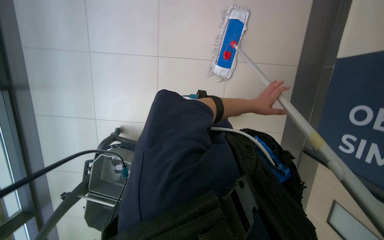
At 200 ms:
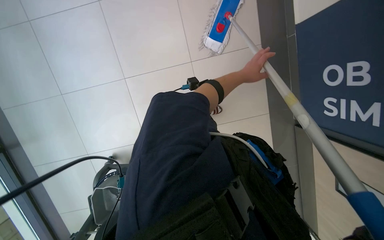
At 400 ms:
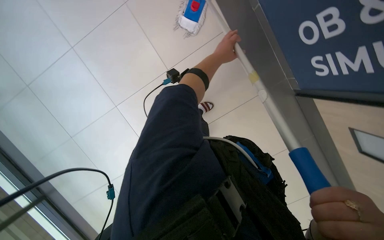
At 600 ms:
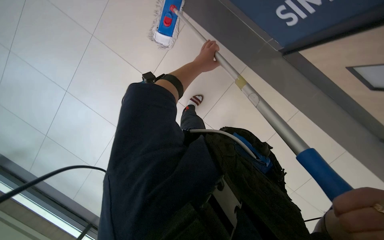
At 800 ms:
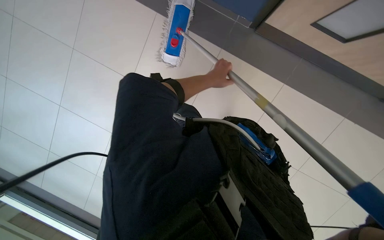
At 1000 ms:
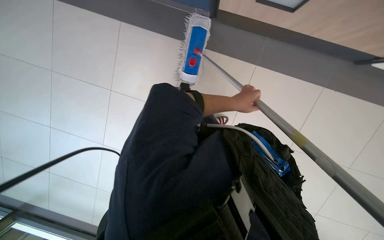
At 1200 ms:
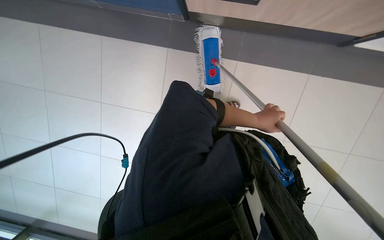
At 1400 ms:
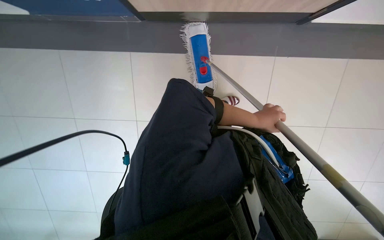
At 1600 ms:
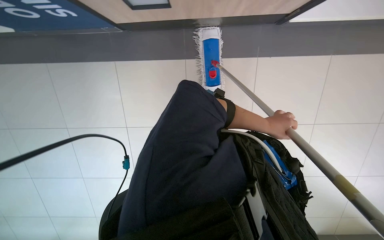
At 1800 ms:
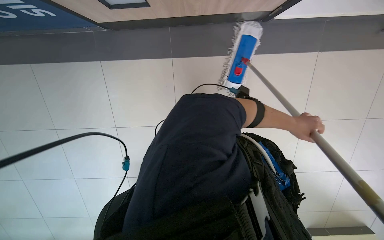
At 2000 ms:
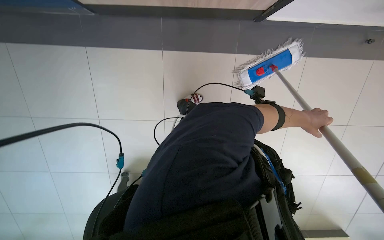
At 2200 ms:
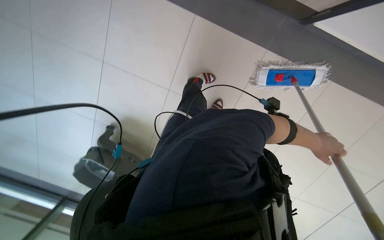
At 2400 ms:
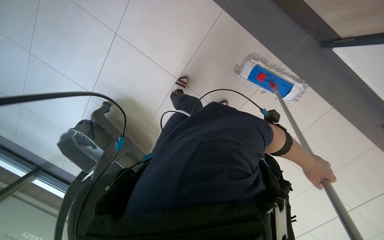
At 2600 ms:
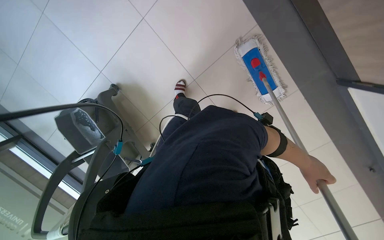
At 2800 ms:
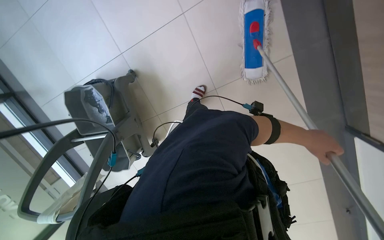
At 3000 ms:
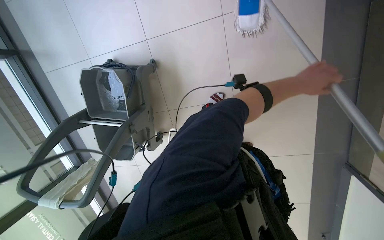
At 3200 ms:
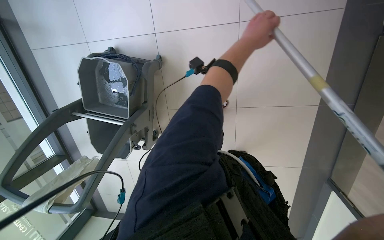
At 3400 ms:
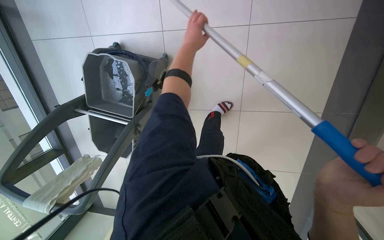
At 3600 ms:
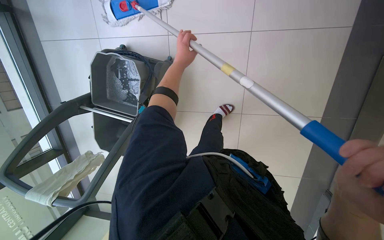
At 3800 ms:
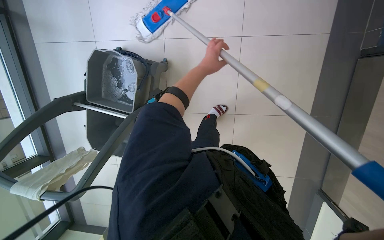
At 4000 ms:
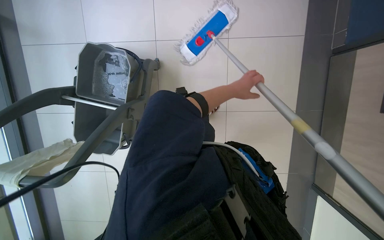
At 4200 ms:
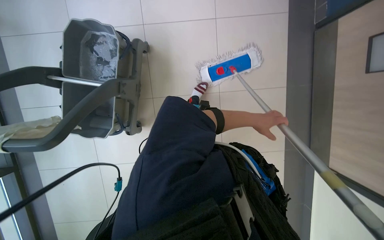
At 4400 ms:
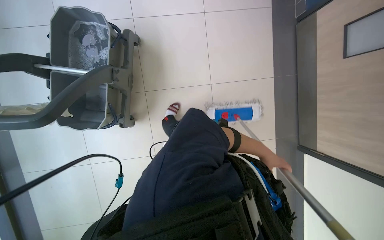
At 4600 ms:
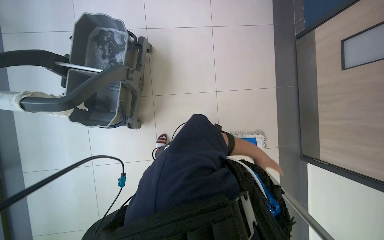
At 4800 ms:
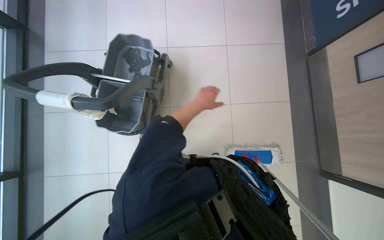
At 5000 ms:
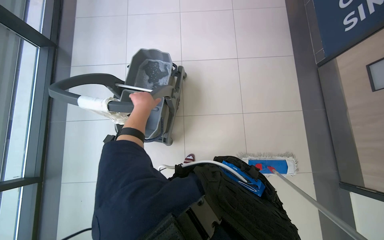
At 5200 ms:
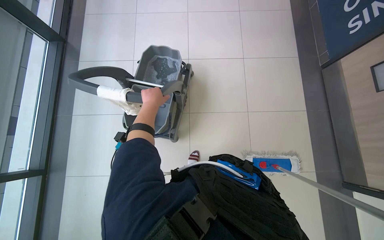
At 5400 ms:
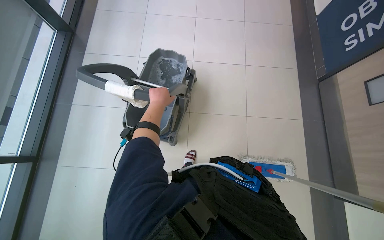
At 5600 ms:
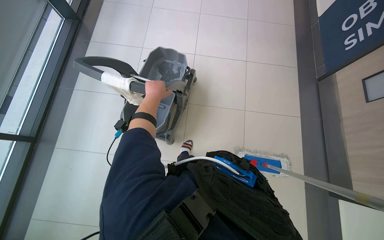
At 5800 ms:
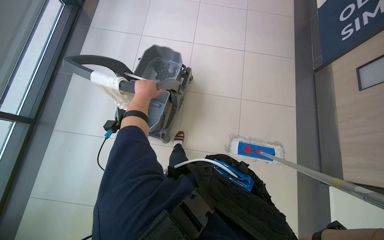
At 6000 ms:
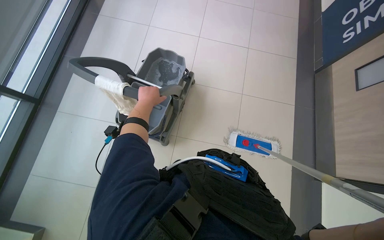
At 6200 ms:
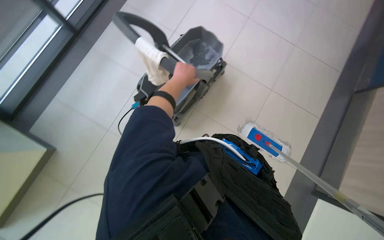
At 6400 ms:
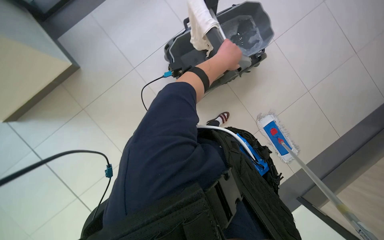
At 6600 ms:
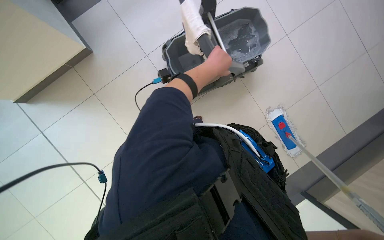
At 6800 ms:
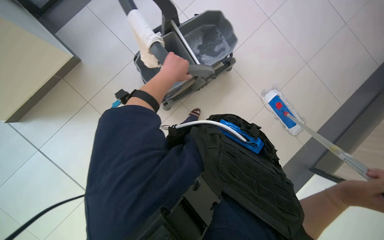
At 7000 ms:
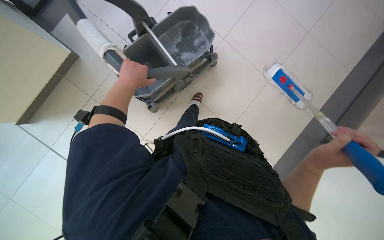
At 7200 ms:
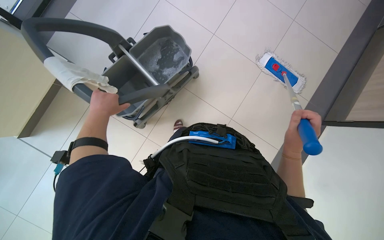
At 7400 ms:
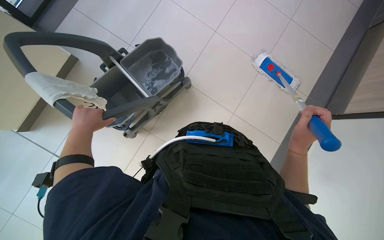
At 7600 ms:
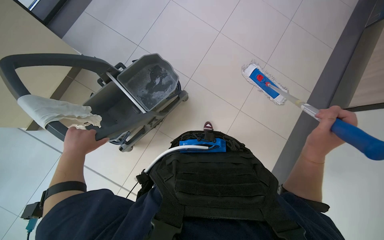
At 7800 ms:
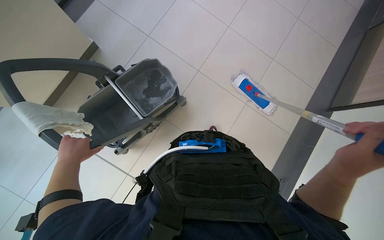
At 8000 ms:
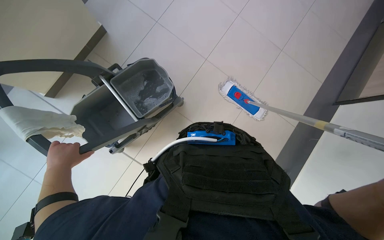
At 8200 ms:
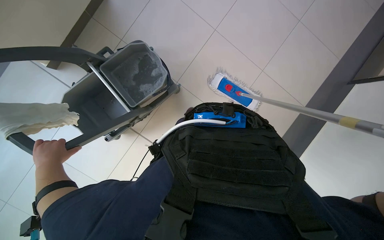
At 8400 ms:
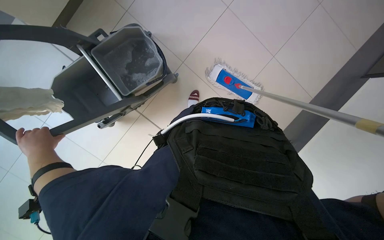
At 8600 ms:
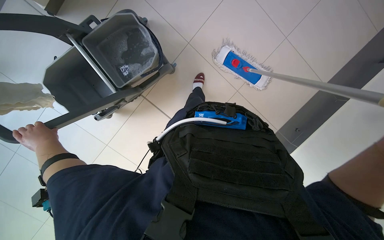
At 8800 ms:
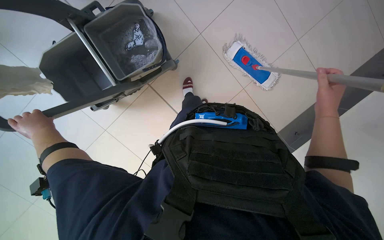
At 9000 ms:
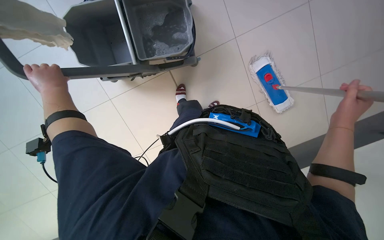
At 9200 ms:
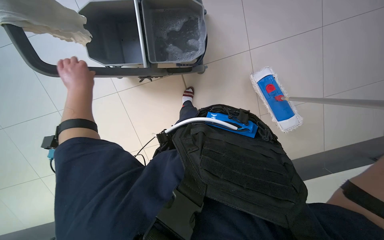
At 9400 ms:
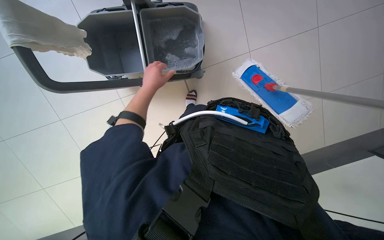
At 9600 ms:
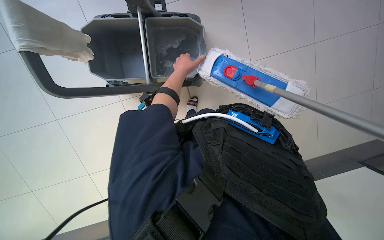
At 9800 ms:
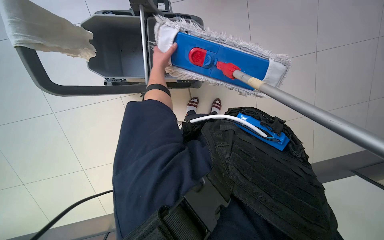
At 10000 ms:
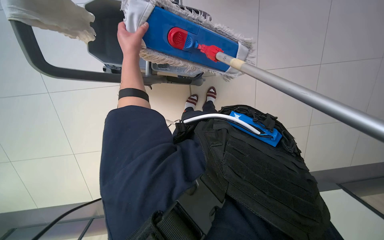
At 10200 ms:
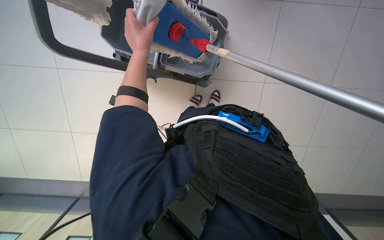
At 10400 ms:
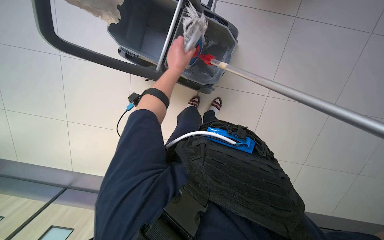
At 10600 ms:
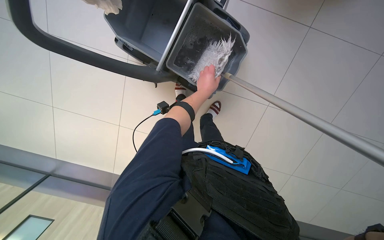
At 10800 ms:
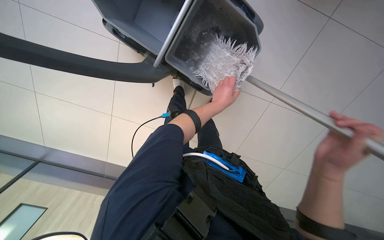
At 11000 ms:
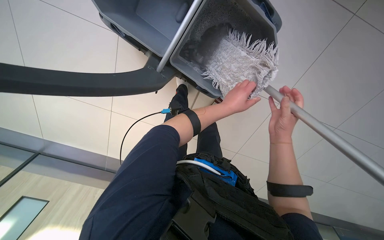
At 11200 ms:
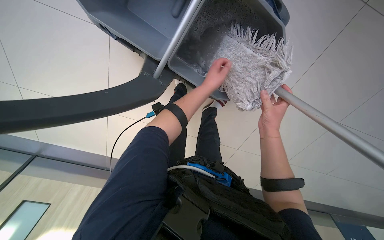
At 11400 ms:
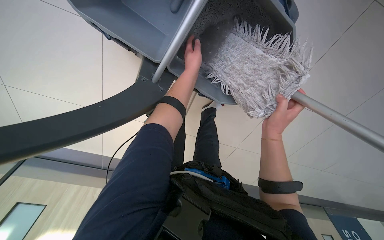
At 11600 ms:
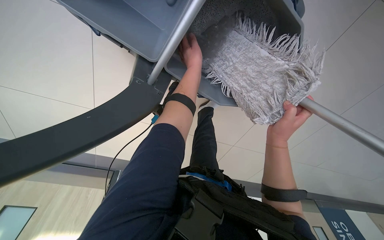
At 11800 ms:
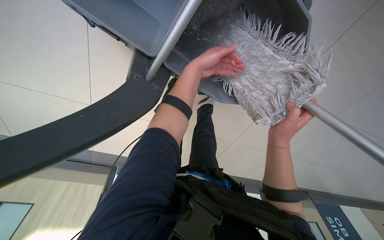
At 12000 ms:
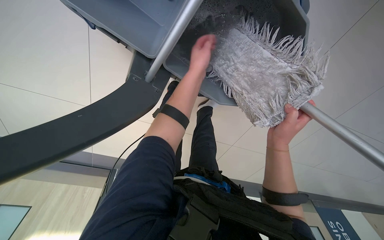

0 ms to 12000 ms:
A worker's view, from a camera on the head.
Job: mopping floor.
The whole recording: Mopping tiled floor. The worker mops the tiled floor, occasionally moving the mop bucket and cleaning the mop head.
0 ms to 1600 ms: The left hand is displaced nearer to the camera by roughly 35 cm.
1600 ms to 3000 ms: Everything in view rotates some 35 degrees clockwise.
3000 ms to 4400 ms: The left hand heads farther from the camera and down the picture, covering roughly 35 cm, and travels to the left and back again, some 50 cm each way.
9000 ms to 10400 ms: The left hand goes left and right, approximately 40 cm each way, reversing 2 times.

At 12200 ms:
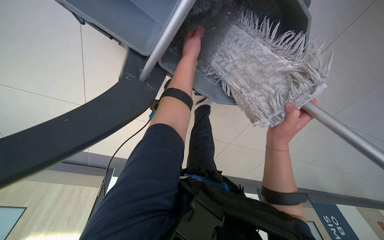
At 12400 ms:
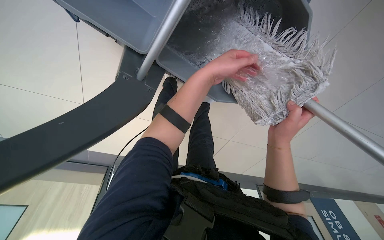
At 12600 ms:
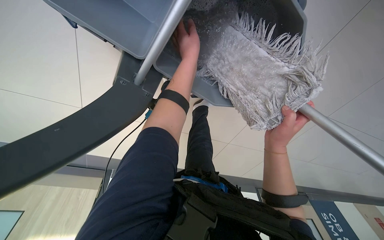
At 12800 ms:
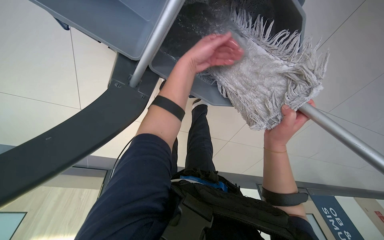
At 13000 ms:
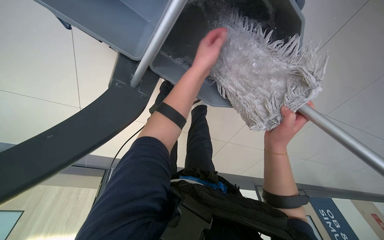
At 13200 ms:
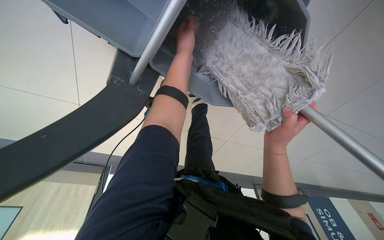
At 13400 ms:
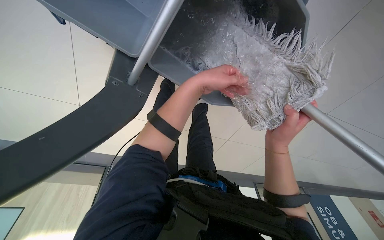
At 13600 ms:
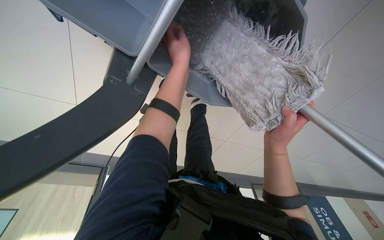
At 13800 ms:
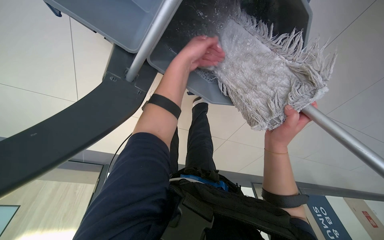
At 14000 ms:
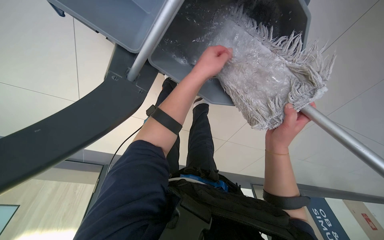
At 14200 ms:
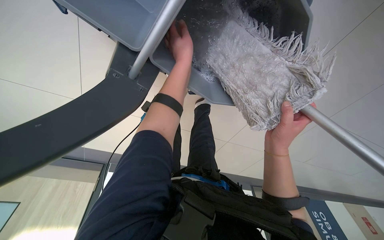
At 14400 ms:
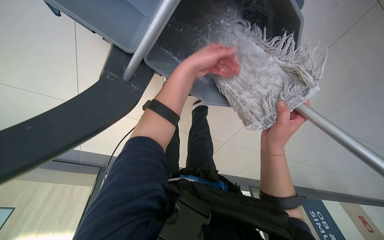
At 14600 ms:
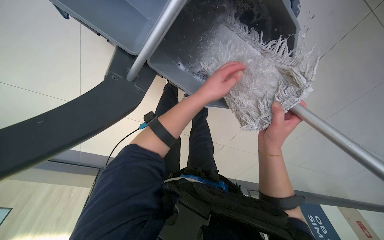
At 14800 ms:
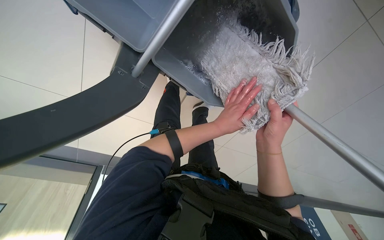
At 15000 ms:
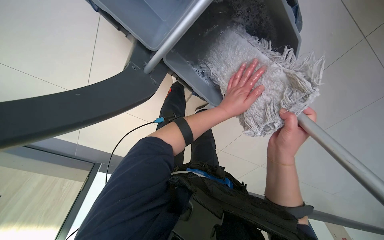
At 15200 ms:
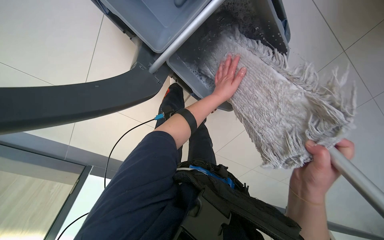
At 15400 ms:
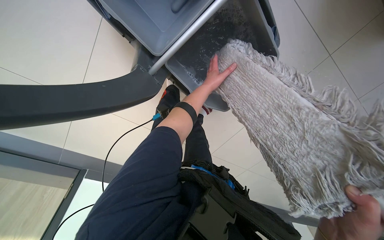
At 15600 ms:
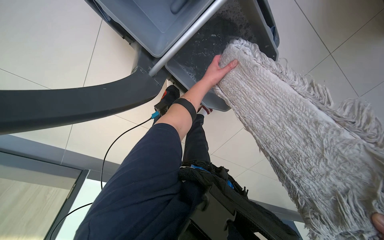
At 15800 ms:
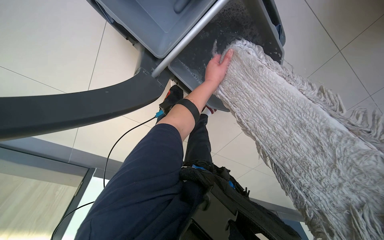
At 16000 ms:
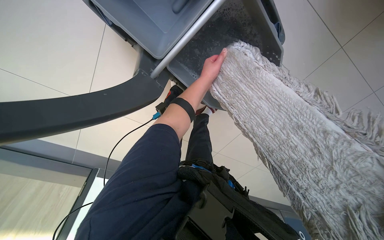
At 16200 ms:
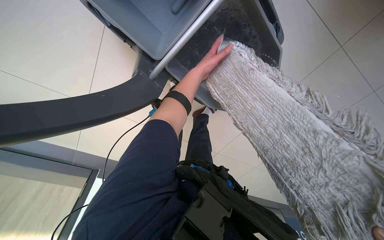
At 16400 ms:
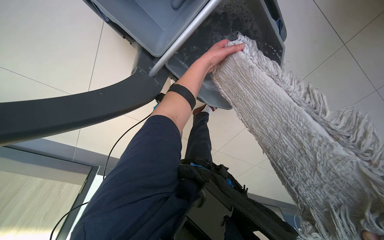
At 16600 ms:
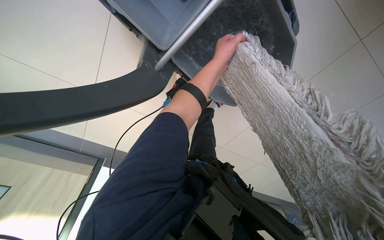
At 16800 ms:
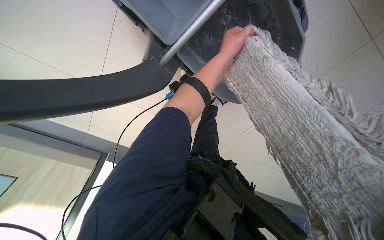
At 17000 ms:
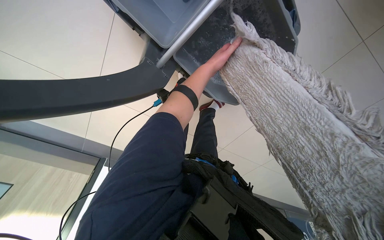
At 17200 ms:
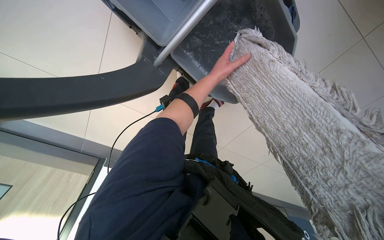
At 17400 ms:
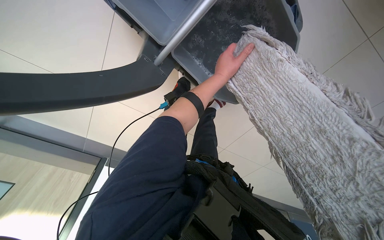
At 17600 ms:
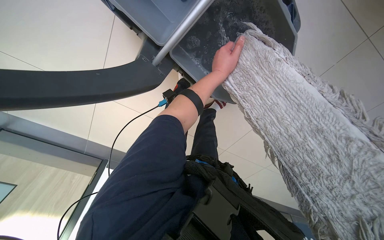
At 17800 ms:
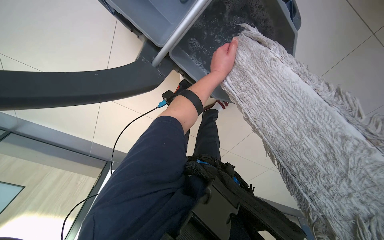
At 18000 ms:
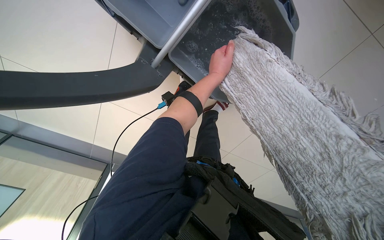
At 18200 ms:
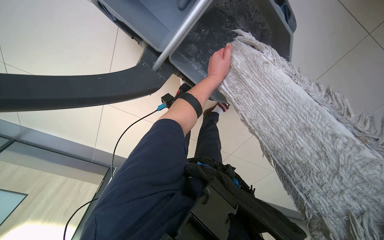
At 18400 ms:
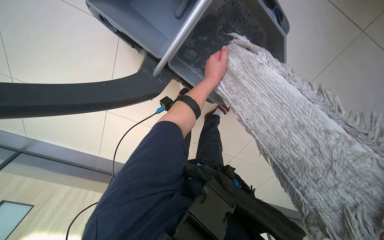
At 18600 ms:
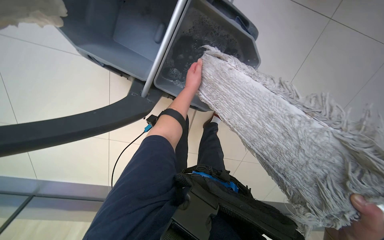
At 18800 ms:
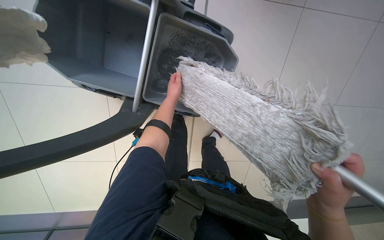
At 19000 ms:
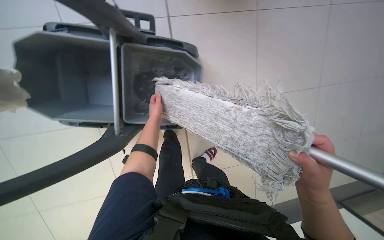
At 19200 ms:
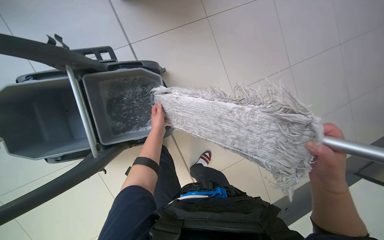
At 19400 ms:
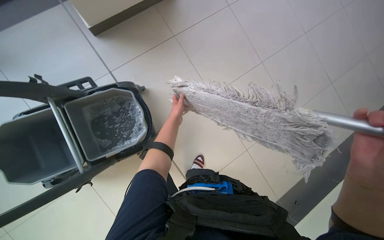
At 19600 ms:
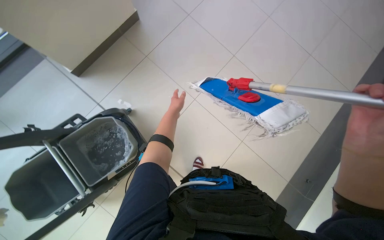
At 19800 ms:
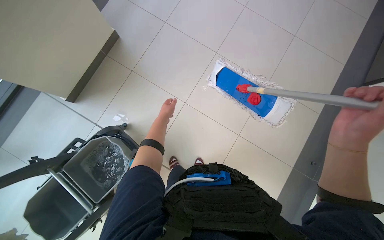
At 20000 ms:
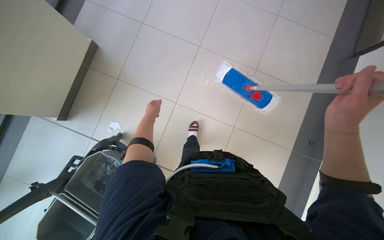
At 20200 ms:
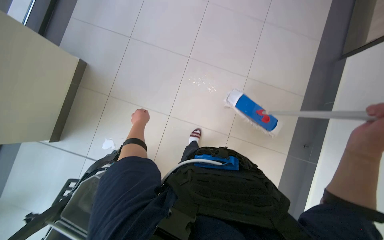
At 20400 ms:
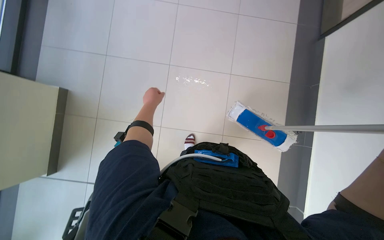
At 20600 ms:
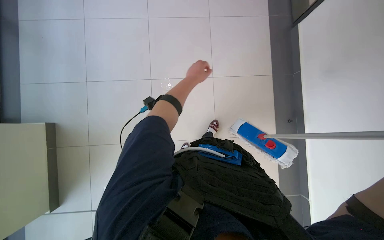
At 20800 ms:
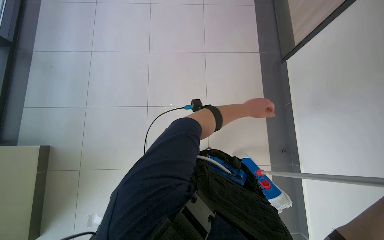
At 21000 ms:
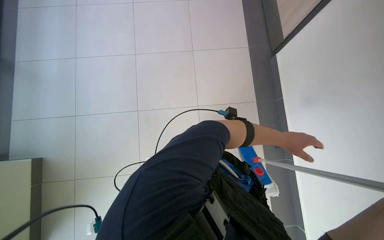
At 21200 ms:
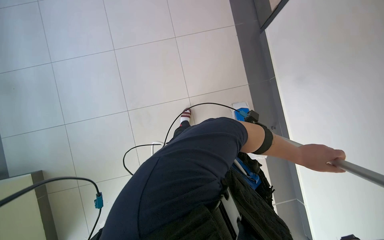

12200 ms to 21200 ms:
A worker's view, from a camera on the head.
Job: mopping floor.
The whole recording: Mopping tiled floor. The worker mops the tiled floor, occasionally moving the mop bucket and cleaning the mop head.
13800 ms to 15200 ms: The left hand shifts approximately 15 cm to the right and down the picture.
15200 ms to 16600 ms: The camera is aimed approximately 20 degrees further to the right. The left hand moves up the picture, about 20 cm.
16600 ms to 18200 ms: The left hand moves approximately 10 cm farther from the camera and comes back.
18200 ms to 19800 ms: The head turns to the right by some 60 degrees. The camera pitches upward, by approximately 15 degrees.
19800 ms to 21200 ms: Everything in view rotates approximately 30 degrees counterclockwise. The left hand travels to the right by approximately 50 cm.
